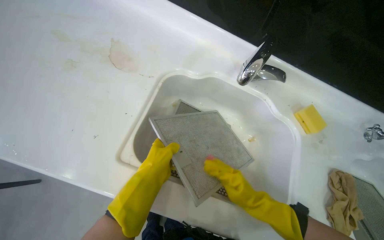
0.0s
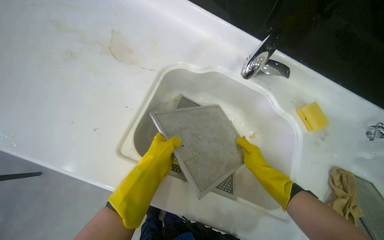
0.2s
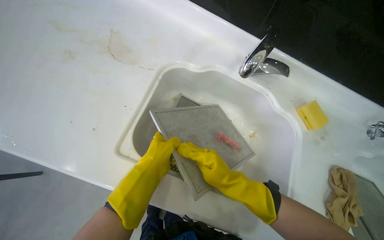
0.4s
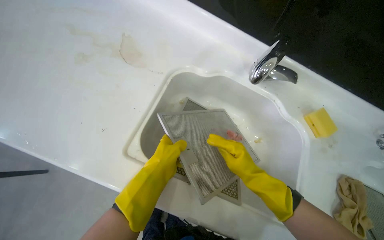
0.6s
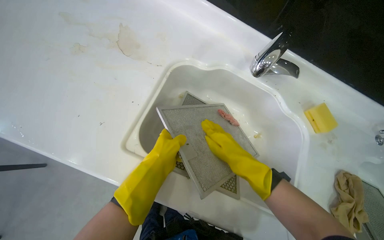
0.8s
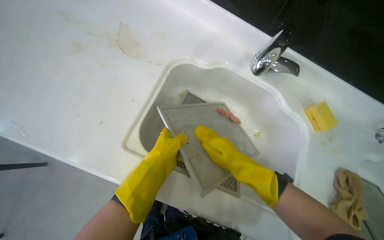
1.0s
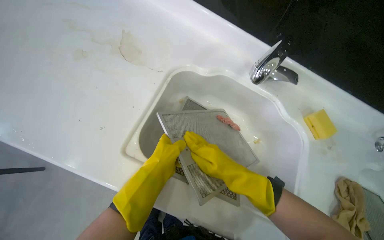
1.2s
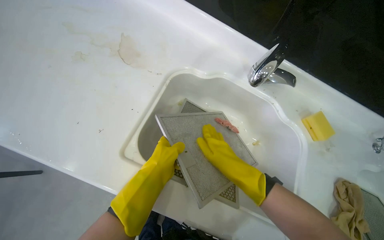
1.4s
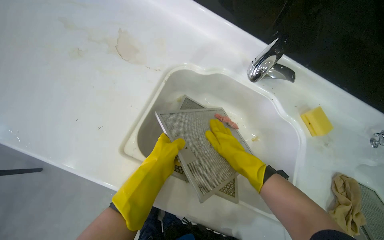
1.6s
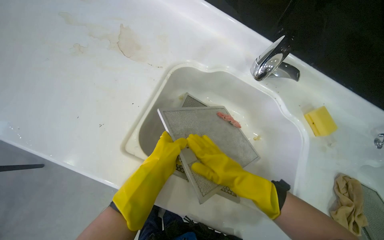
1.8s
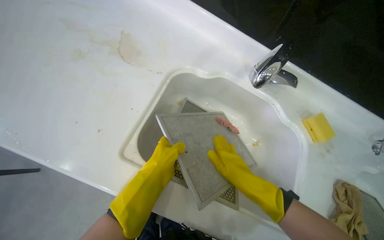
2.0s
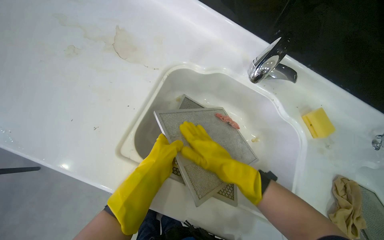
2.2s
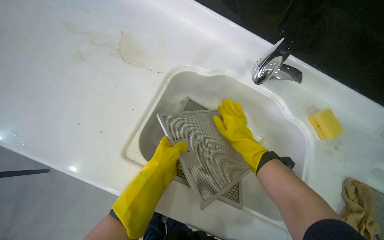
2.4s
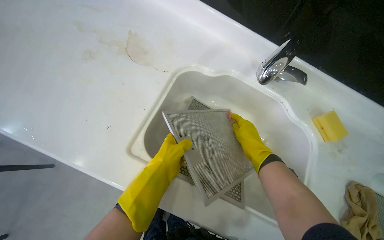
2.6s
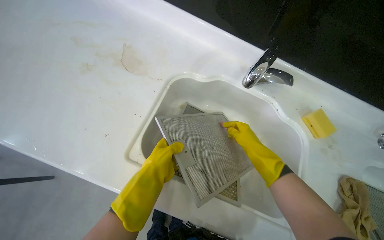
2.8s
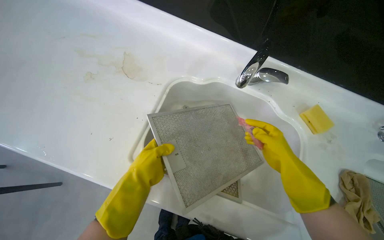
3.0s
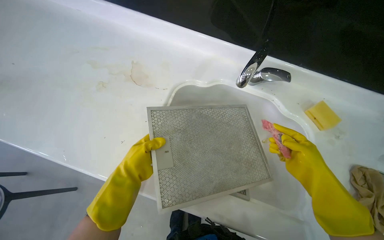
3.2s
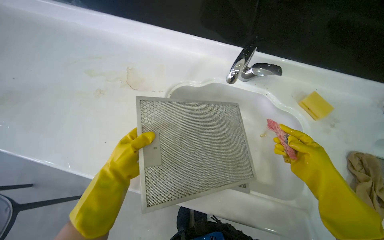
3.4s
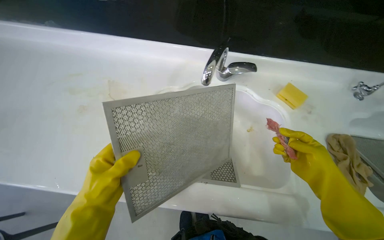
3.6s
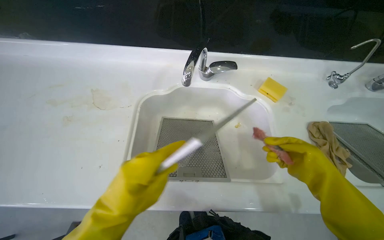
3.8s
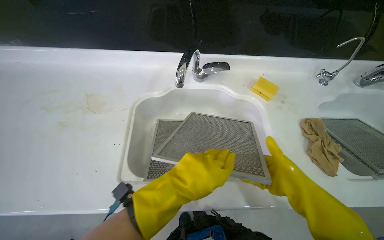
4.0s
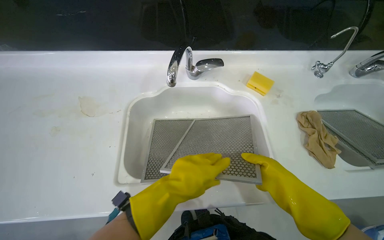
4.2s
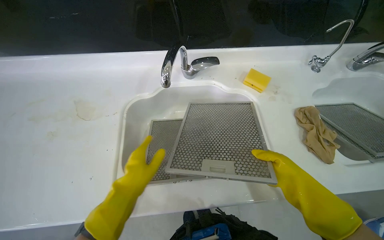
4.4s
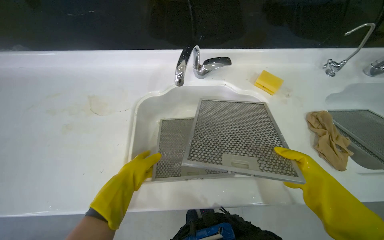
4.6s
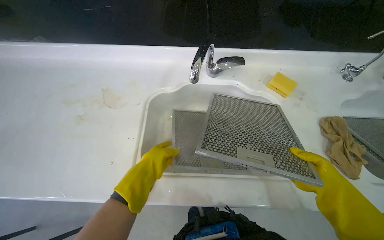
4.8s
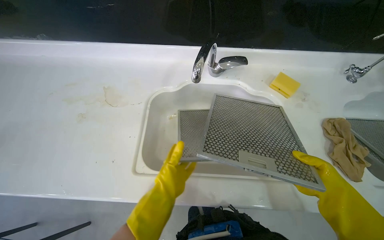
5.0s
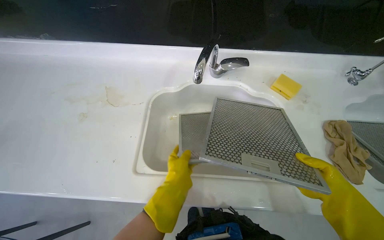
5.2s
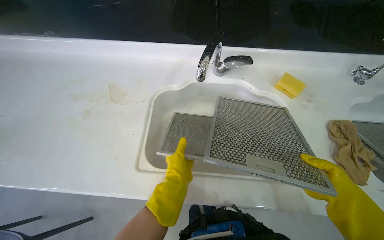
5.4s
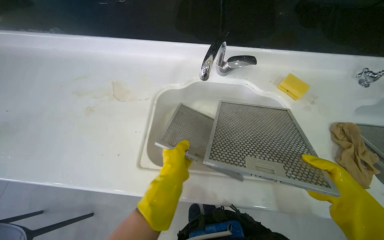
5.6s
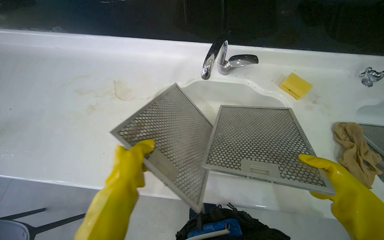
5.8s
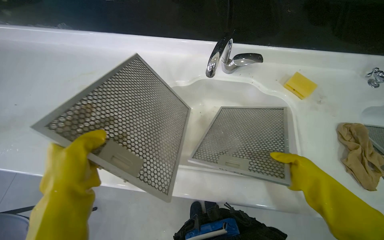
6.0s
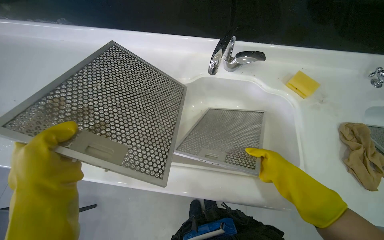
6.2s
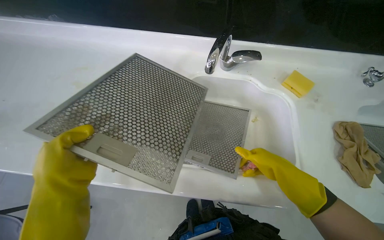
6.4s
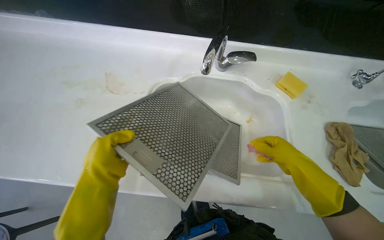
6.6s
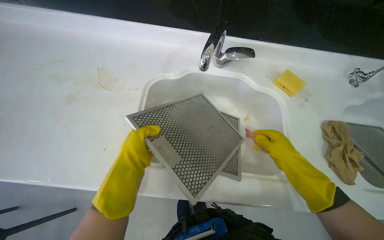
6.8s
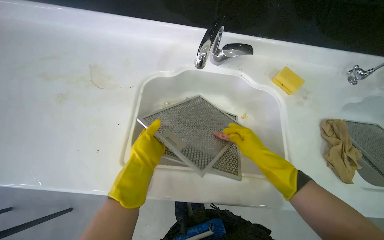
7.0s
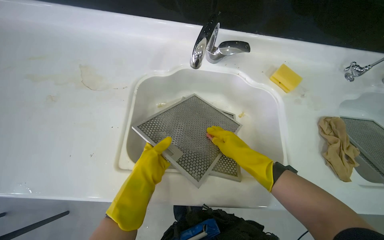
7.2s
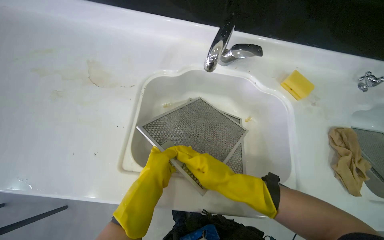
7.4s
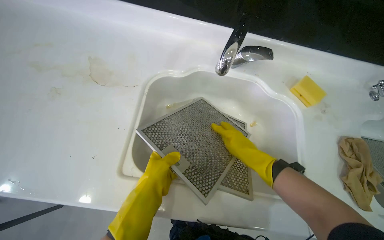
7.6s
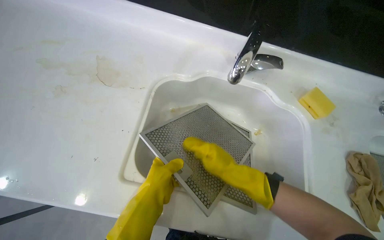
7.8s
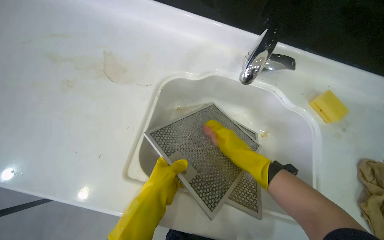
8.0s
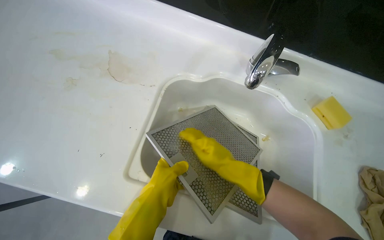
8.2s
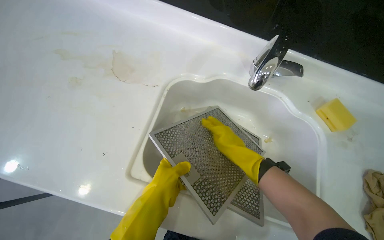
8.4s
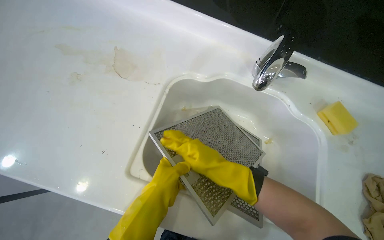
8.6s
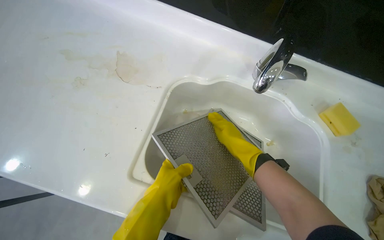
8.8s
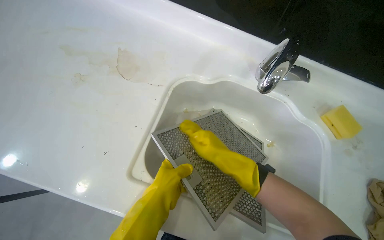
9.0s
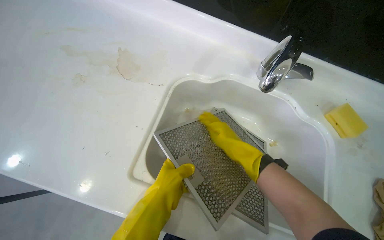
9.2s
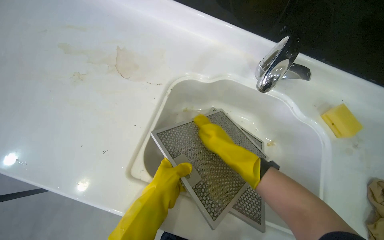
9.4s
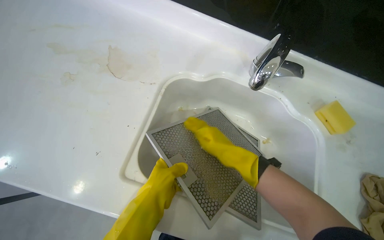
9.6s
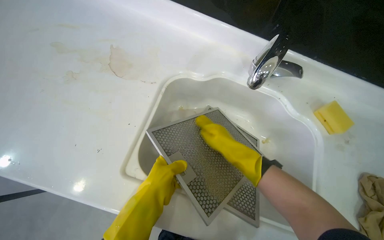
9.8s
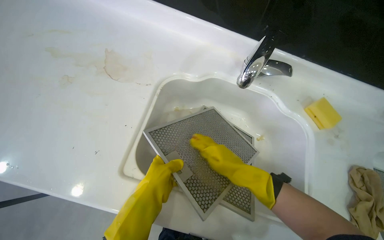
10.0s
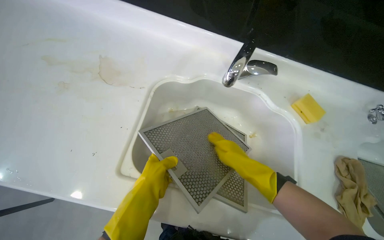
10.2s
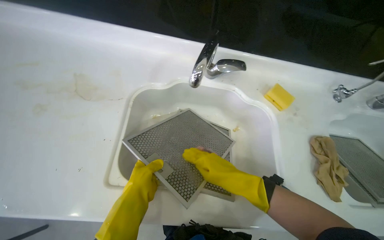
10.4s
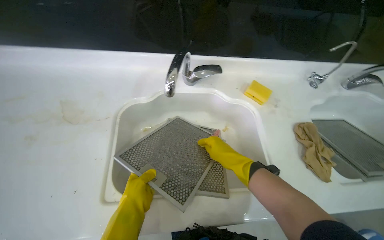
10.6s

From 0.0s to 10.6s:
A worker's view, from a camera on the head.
Job: cleaning kitchen.
The whole recording: Scrubbing range hood filters. The worker scrubs the range hood filters with a sponge in the sink.
From 0.0s to 1.6s: The right hand shifts roughly 10 cm up the picture, and reaches roughly 10 cm to the right, then returns.
From 1.6s to 3.0s: The right hand travels to the right by some 15 cm.
From 3.0s to 4.6s: The right hand travels nearer to the camera and down the picture by about 30 cm. Meanwhile the left hand swings left and right, about 20 cm each way, with 2 reversals.
From 4.6s to 6.0s: The left hand travels nearer to the camera by some 20 cm, and goes to the right and returns, approximately 10 cm each way.
From 6.0s to 7.6s: The right hand shifts roughly 20 cm to the left and up the picture, while the left hand shifts roughly 25 cm farther from the camera.
From 7.6s to 9.0s: The right hand is displaced to the left by approximately 10 cm.

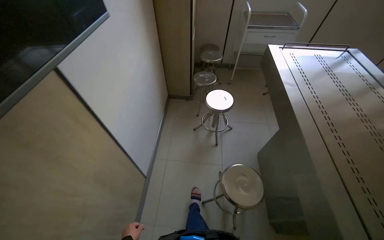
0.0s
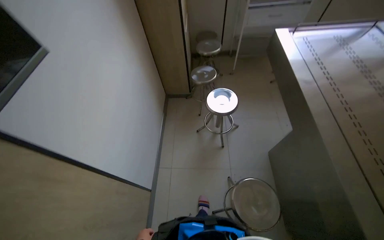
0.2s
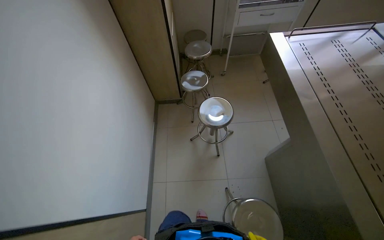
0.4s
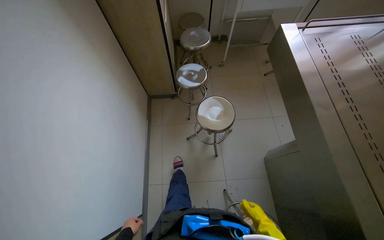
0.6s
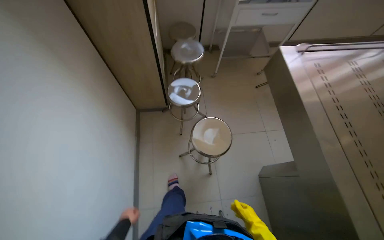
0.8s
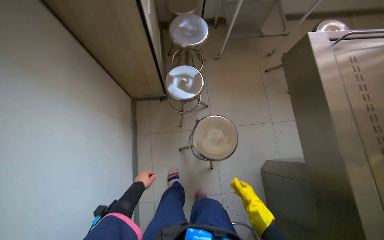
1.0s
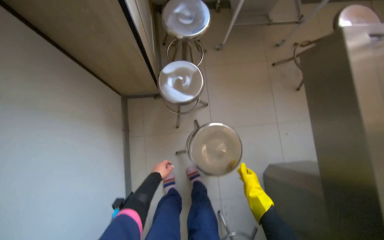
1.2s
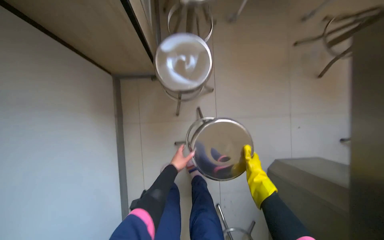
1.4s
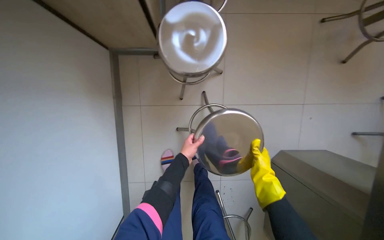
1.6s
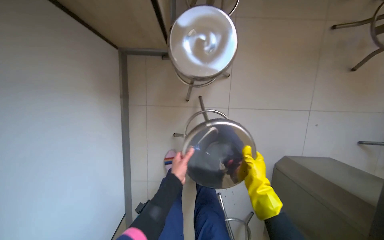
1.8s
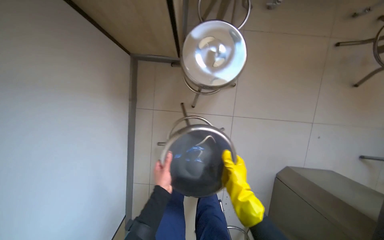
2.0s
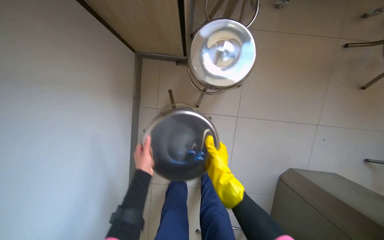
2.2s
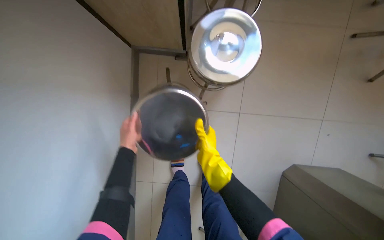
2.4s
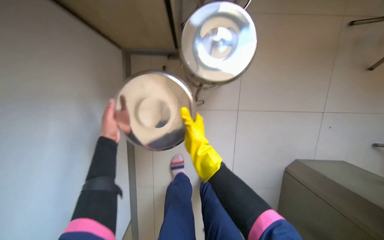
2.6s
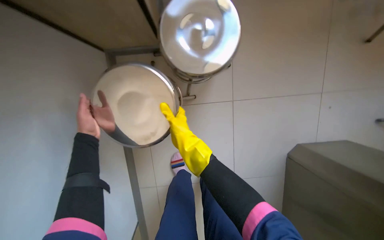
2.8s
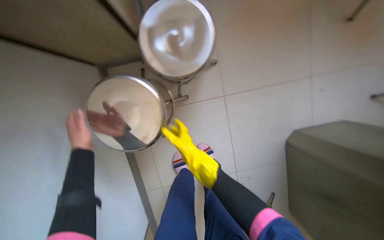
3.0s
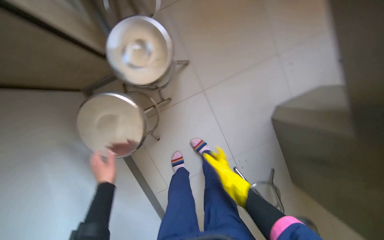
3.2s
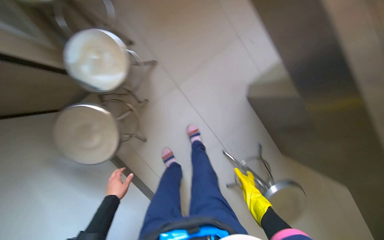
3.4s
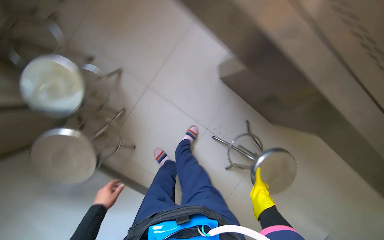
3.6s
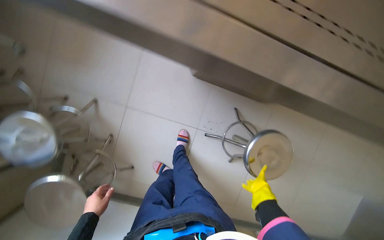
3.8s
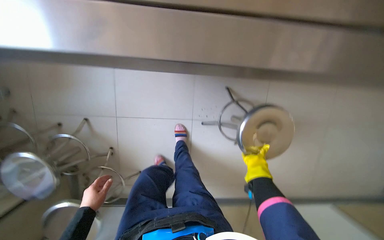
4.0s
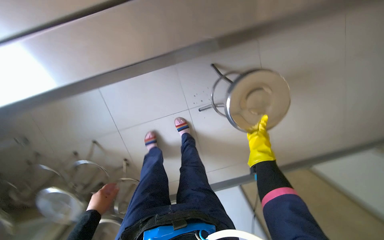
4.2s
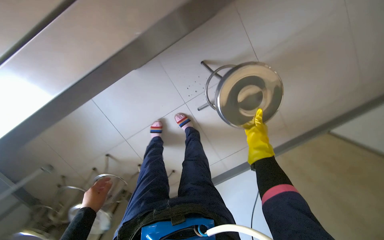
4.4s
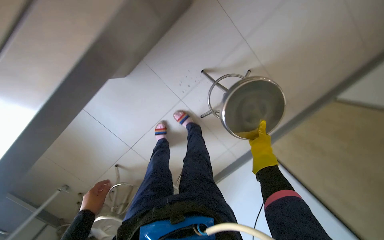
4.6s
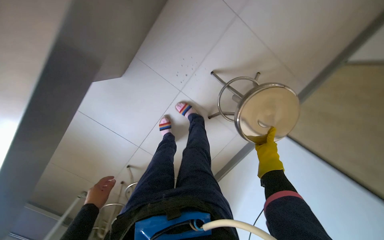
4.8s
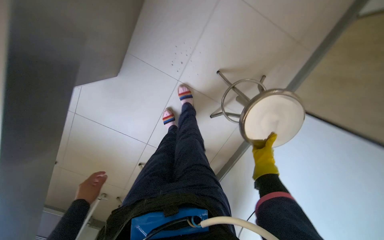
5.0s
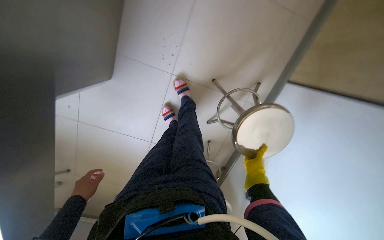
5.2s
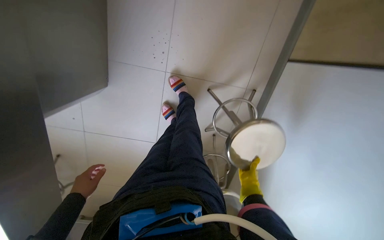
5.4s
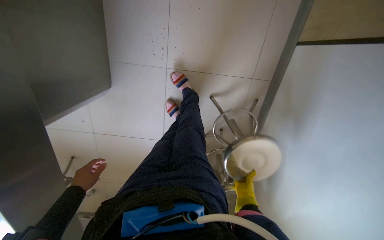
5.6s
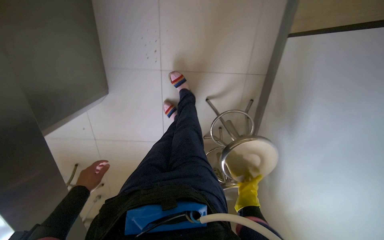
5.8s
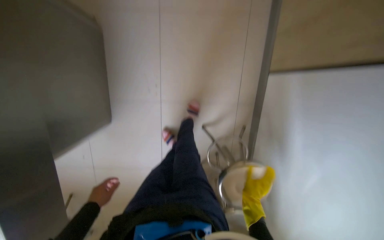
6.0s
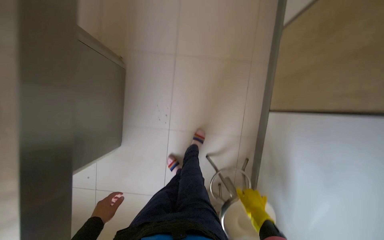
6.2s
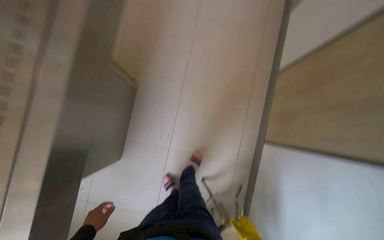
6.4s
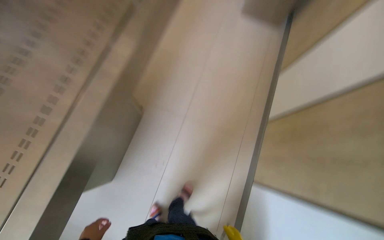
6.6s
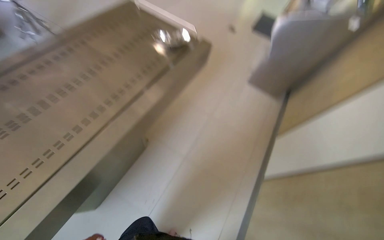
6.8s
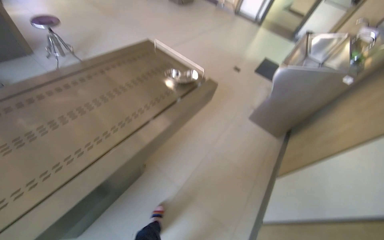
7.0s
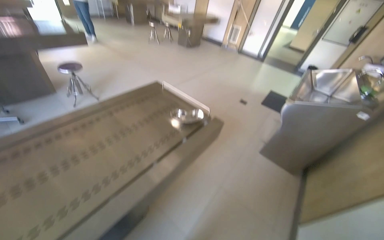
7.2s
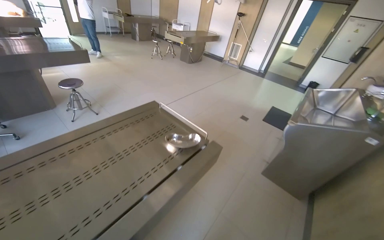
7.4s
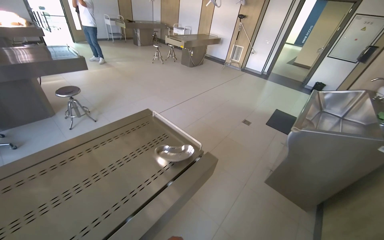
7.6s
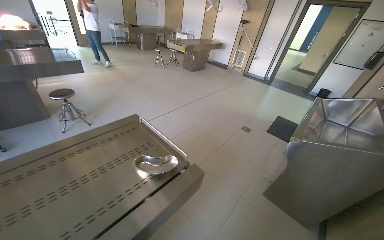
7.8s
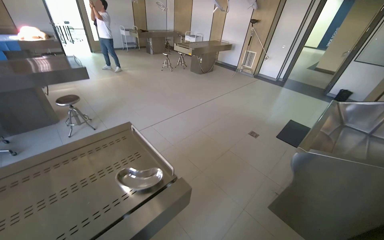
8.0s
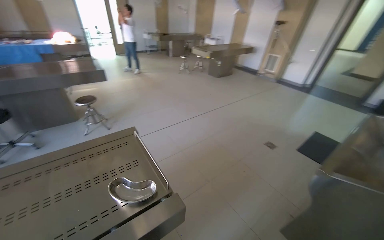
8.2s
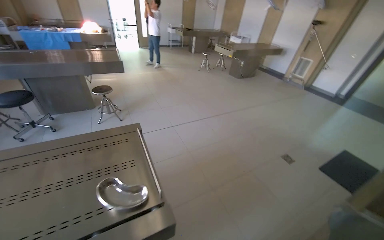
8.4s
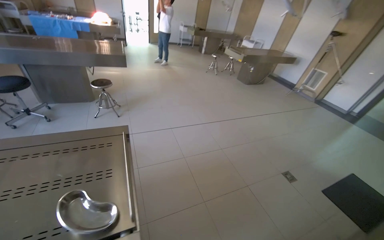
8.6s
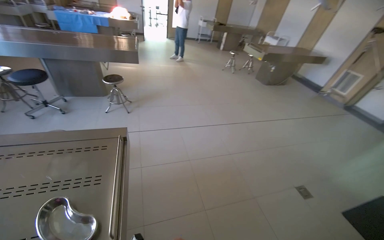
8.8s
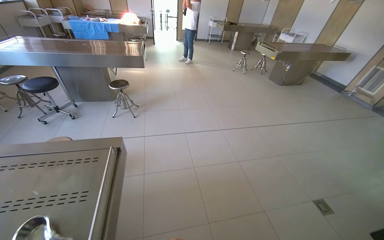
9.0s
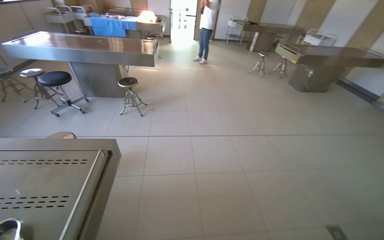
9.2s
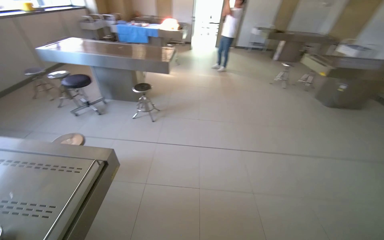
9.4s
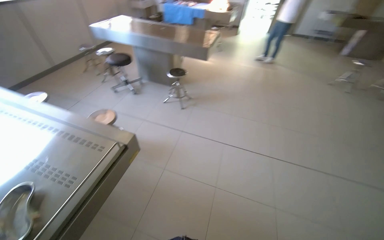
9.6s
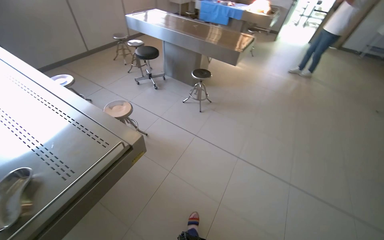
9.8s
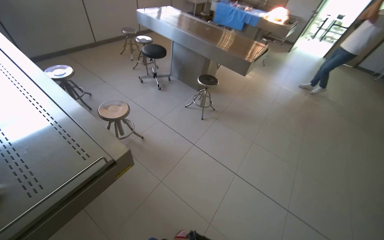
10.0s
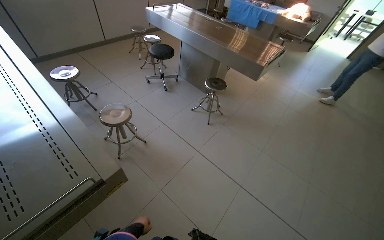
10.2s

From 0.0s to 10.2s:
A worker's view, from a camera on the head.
Job: organizing items.
The whole recording: Stacking metal stools. The worker stacks metal stools in the room.
From 0.0s to 1.4s: The wearer moves approximately 1.5 m. The camera pitches downward, by some 35 degrees.
From 1.4s to 3.0s: Both hands move to the left, approximately 25 cm.
From 3.0s to 4.4s: The camera is carried some 70 cm. The view tilts roughly 15 degrees downward. The scene turns some 105 degrees counterclockwise in the picture.
From 4.4s to 5.8s: The camera travels roughly 40 cm. The view swings approximately 25 degrees to the left. Everything in view rotates some 35 degrees counterclockwise.
From 5.8s to 7.2s: The camera travels about 60 cm. The wearer looks approximately 75 degrees further upward. The scene rotates clockwise by about 35 degrees.
From 7.2s to 8.8s: The wearer moves roughly 1 m. The head turns to the left by roughly 35 degrees.
From 8.8s to 10.2s: The camera travels roughly 80 cm. The head rotates roughly 55 degrees to the left.
